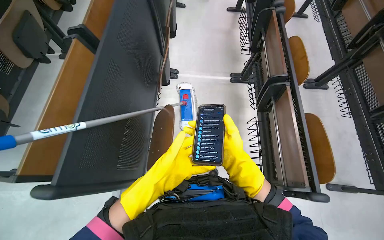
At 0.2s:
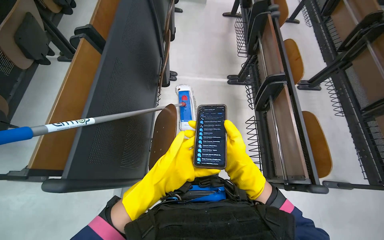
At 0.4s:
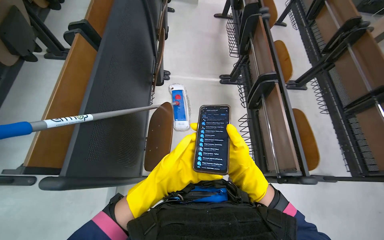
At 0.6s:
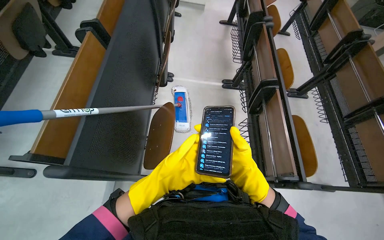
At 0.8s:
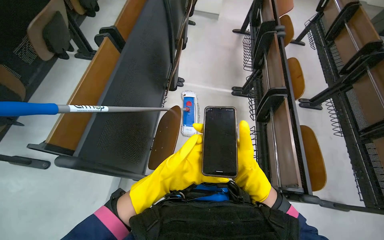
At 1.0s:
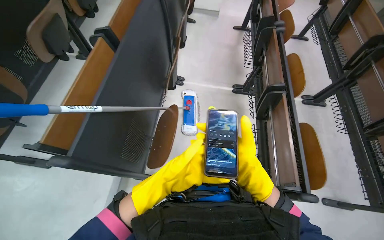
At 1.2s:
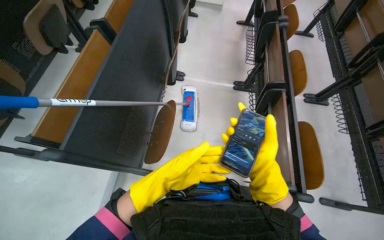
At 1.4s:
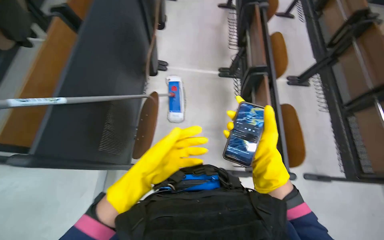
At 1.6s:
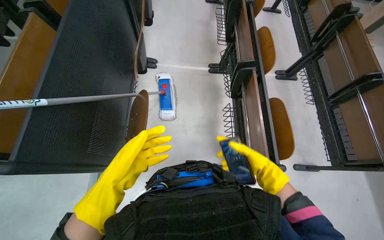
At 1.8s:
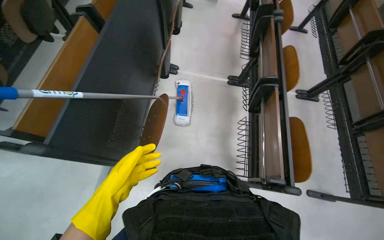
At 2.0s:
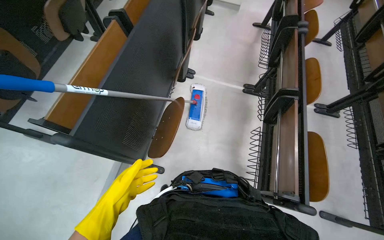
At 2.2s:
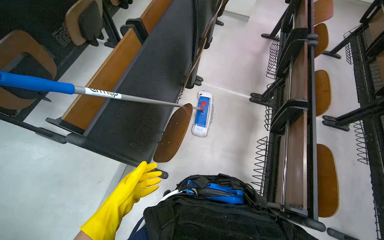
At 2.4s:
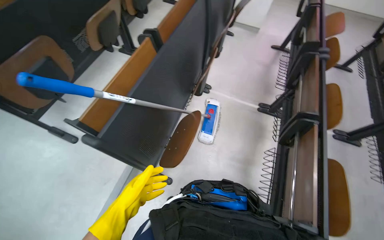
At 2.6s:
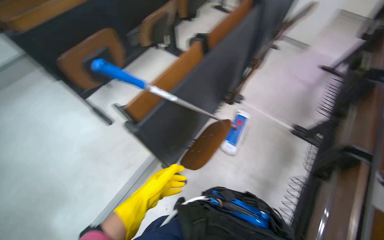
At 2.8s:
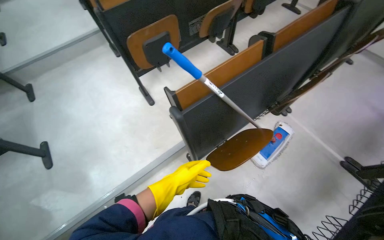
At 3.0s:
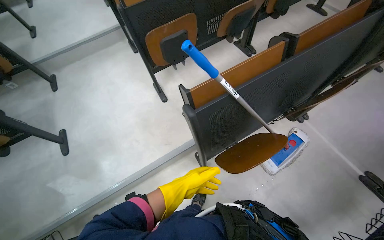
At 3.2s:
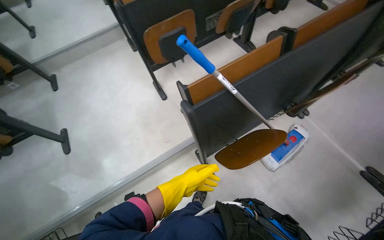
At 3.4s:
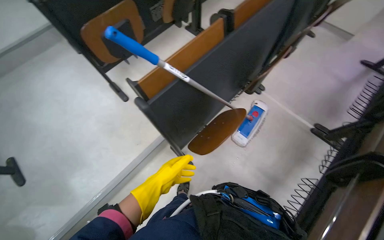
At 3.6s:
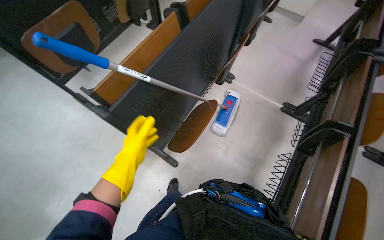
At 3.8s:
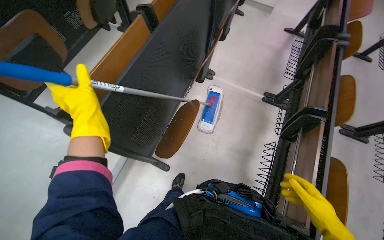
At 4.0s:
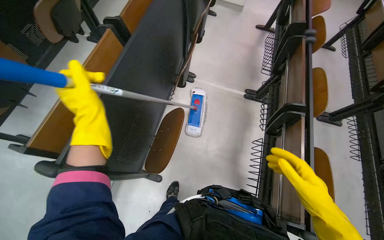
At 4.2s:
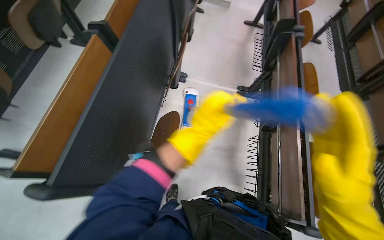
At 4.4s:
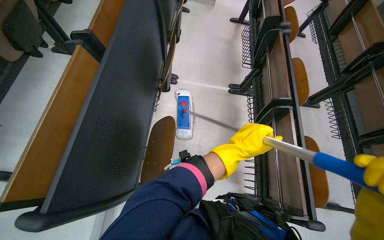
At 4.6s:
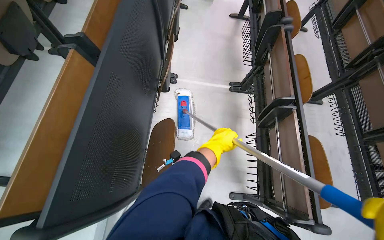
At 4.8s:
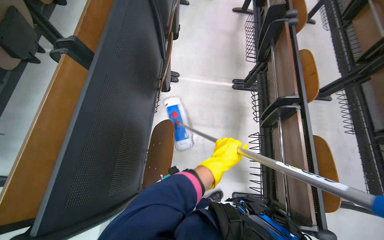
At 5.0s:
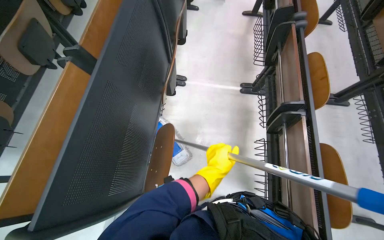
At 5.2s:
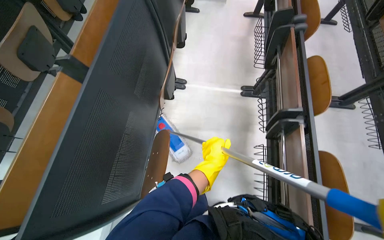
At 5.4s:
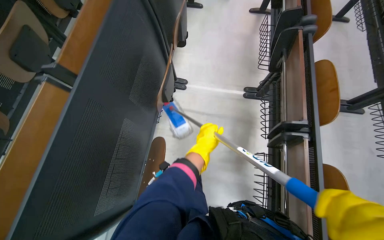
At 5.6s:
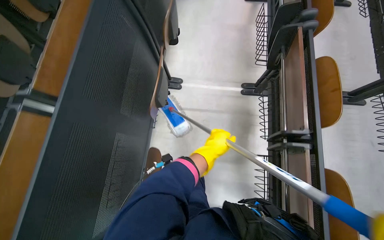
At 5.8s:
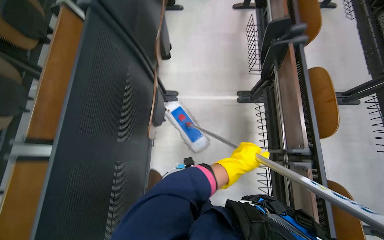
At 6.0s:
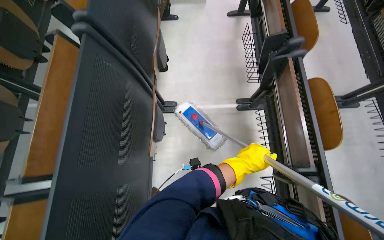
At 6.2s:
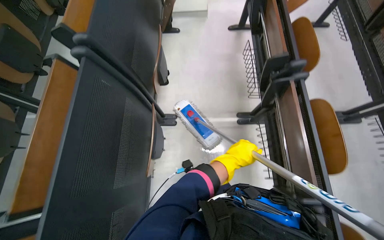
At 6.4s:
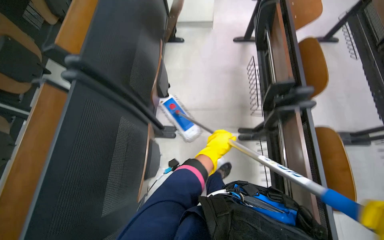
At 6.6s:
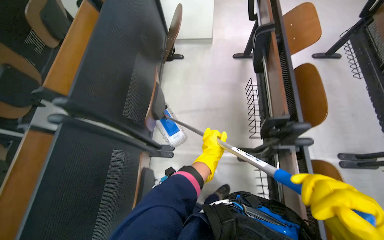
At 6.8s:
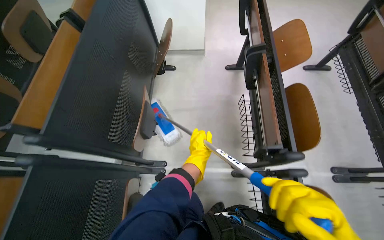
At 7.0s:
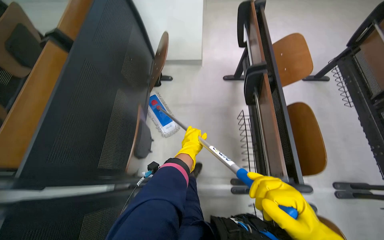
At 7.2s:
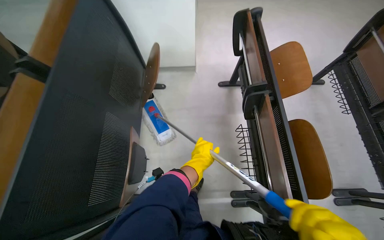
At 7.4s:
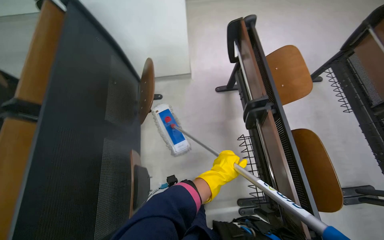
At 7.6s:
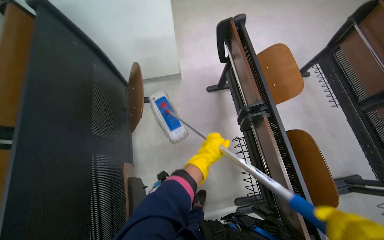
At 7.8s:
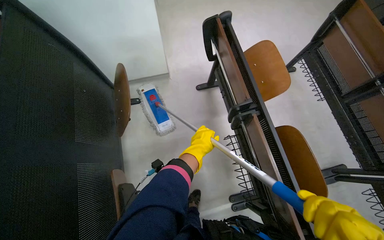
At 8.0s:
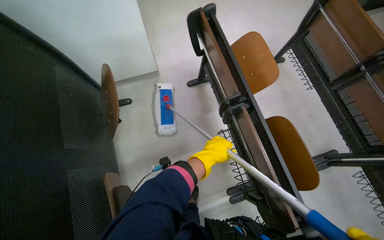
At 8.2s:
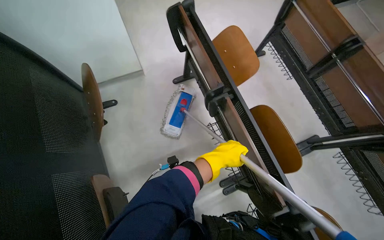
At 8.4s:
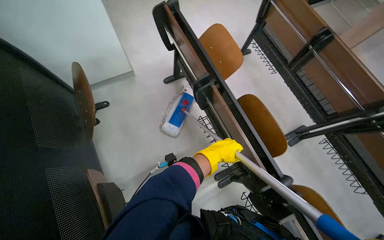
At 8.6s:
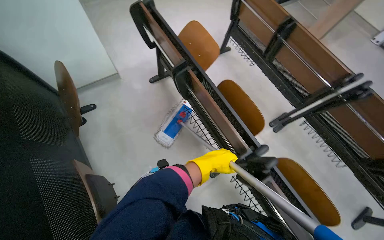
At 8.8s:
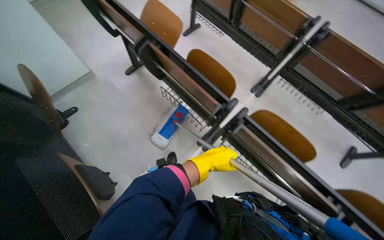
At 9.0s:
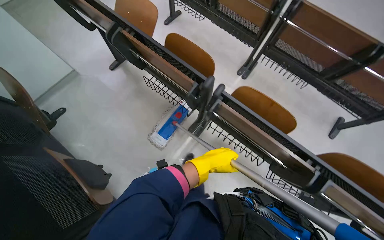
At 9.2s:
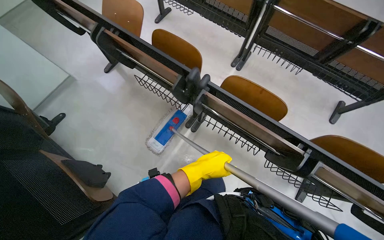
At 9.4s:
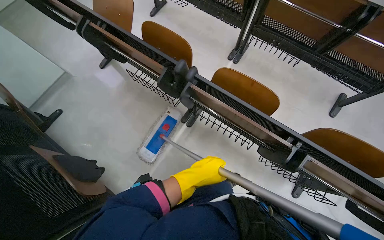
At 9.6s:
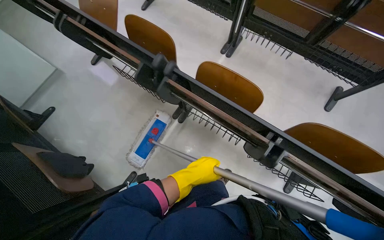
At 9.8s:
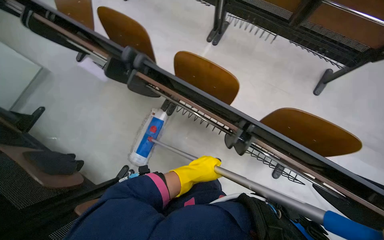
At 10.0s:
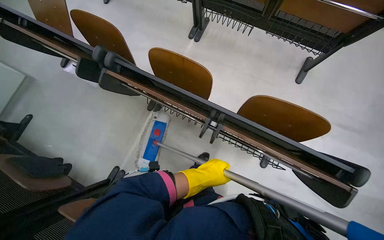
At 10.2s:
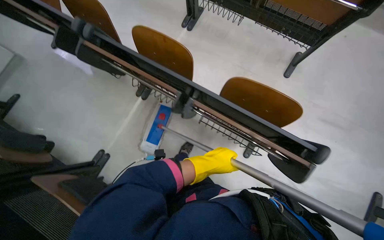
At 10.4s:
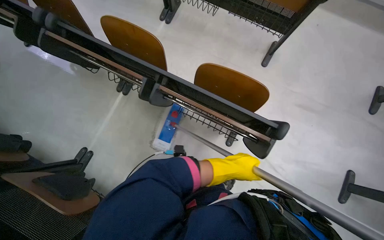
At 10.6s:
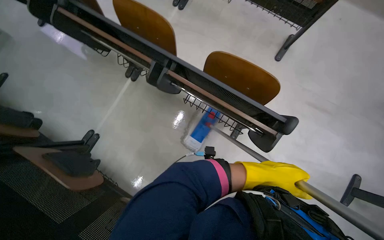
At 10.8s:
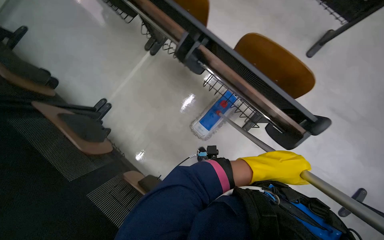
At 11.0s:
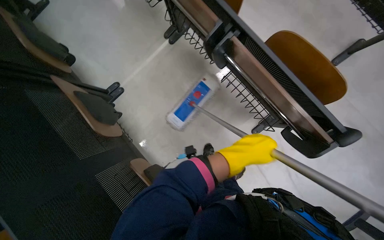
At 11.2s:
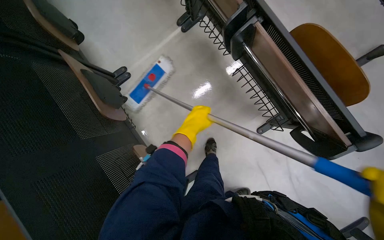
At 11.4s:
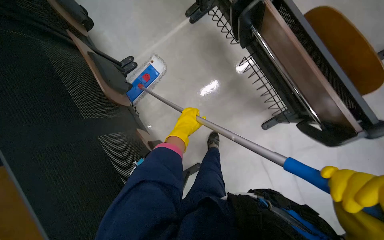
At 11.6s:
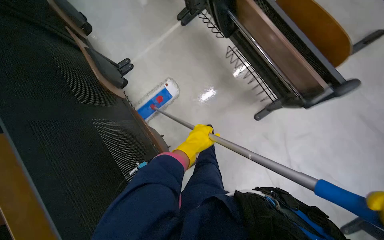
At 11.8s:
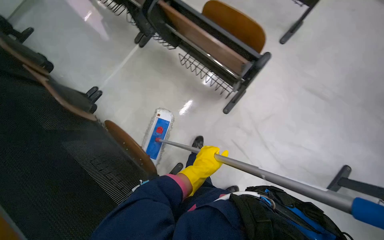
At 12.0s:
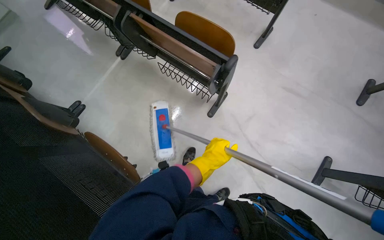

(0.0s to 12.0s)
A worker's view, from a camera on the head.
Job: mopping floor.
The whole recording: Mopping lecture hall floor. The worker mops the floor of the lecture hall with a long-handled mop.
0.0s - 1.6s: The right hand heads to the right, covering approximately 20 cm.
1.6s - 3.0s: The wearer's head swings some 60 degrees to the left.
3.0s - 4.4s: The wearer looks approximately 55 degrees further to the right.
4.4s - 6.0s: The wearer moves some 50 cm.
6.0s - 7.6s: The head travels approximately 90 cm.
7.6s - 9.0s: The head travels roughly 50 cm. The head turns to the right by approximately 40 degrees.
9.0s - 10.4s: The head travels to the right, roughly 70 cm.
10.4s - 12.0s: The camera is carried about 40 cm.

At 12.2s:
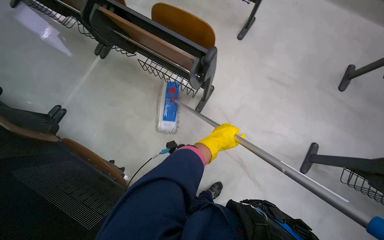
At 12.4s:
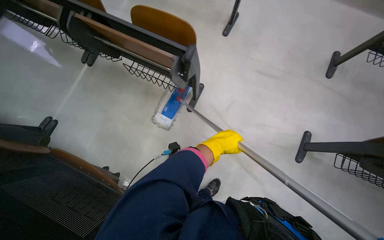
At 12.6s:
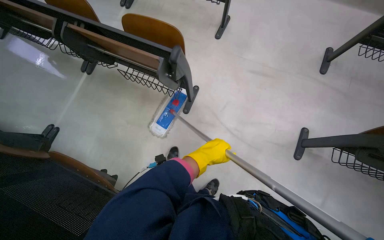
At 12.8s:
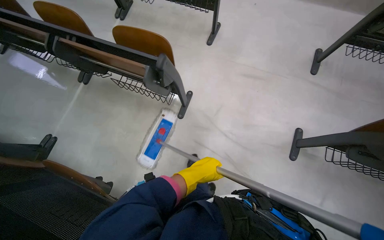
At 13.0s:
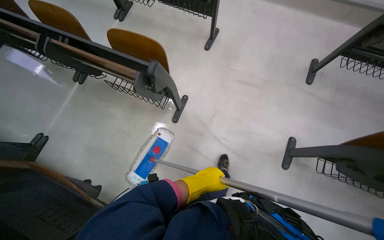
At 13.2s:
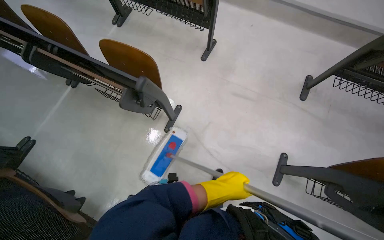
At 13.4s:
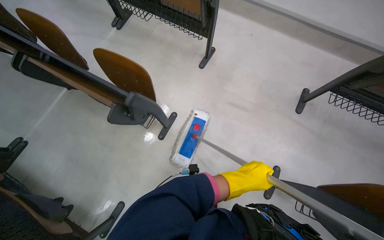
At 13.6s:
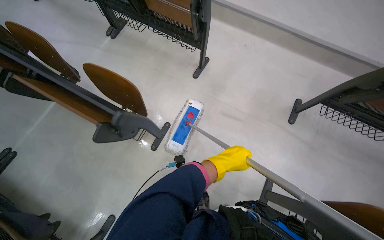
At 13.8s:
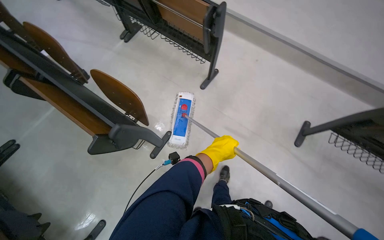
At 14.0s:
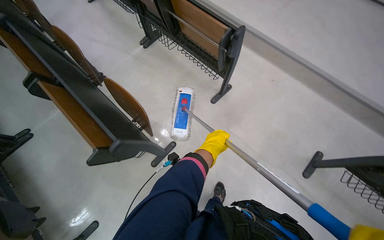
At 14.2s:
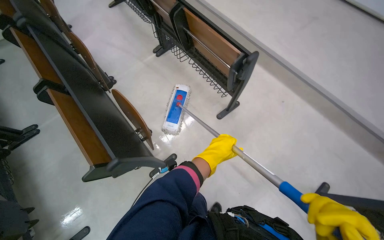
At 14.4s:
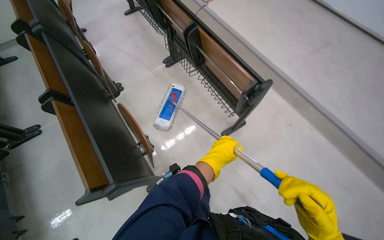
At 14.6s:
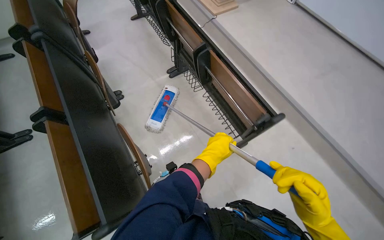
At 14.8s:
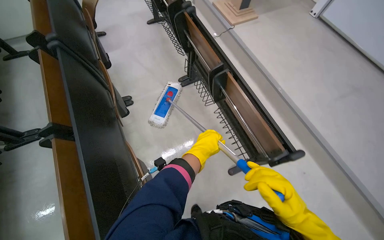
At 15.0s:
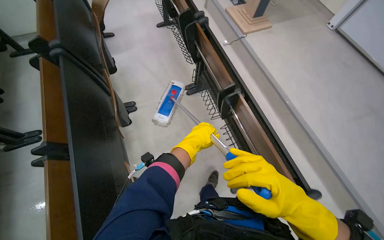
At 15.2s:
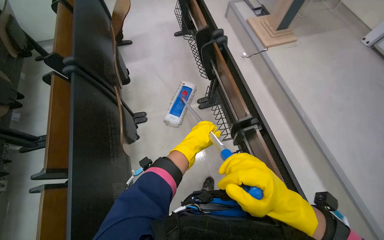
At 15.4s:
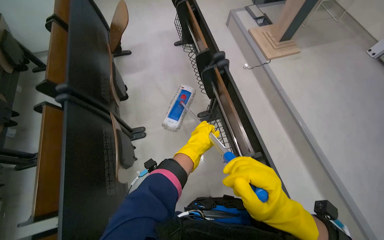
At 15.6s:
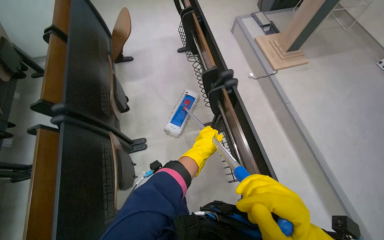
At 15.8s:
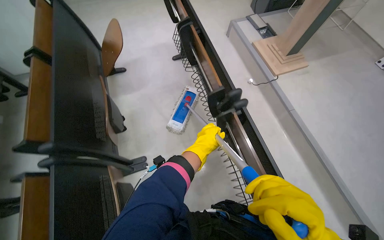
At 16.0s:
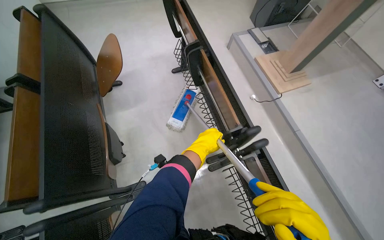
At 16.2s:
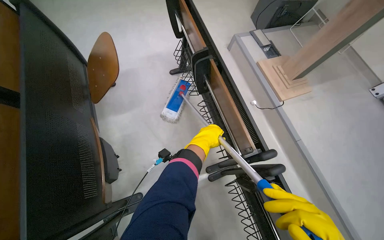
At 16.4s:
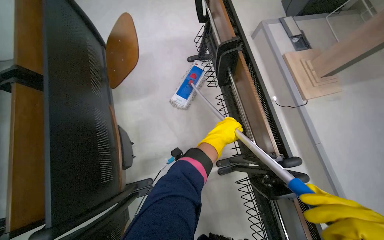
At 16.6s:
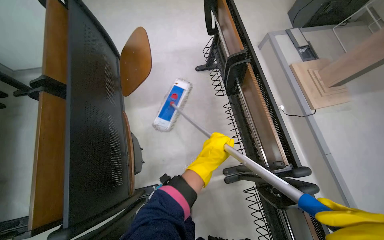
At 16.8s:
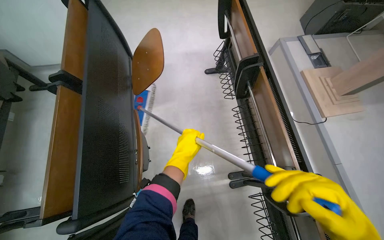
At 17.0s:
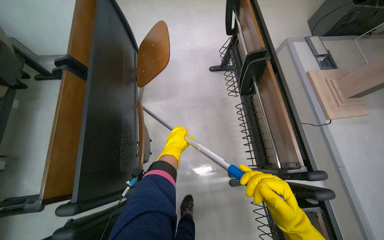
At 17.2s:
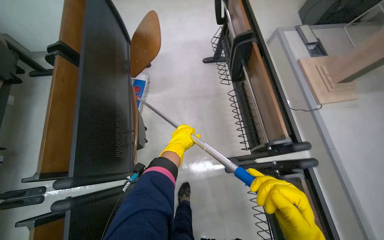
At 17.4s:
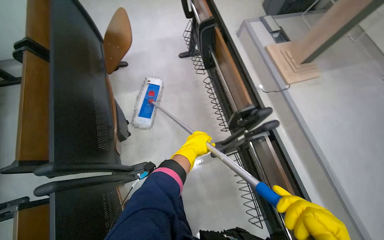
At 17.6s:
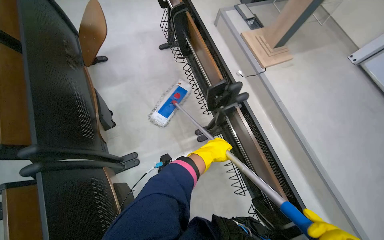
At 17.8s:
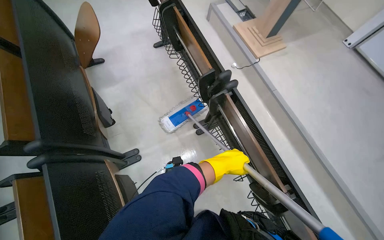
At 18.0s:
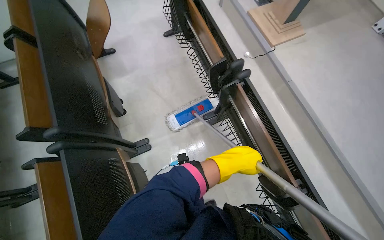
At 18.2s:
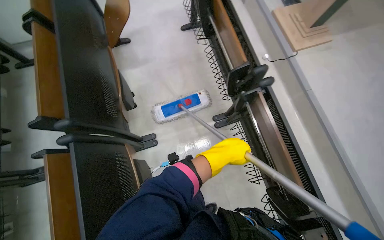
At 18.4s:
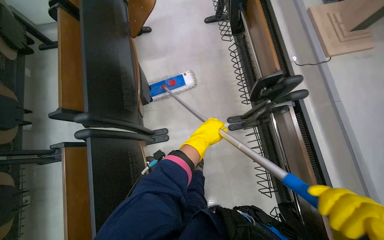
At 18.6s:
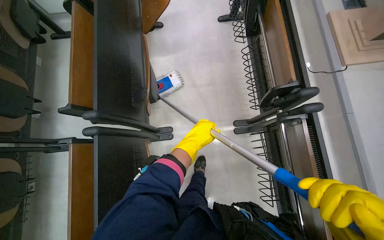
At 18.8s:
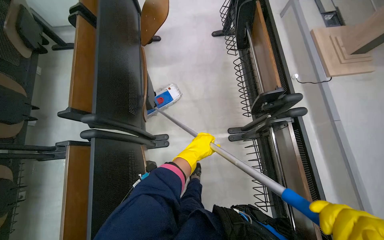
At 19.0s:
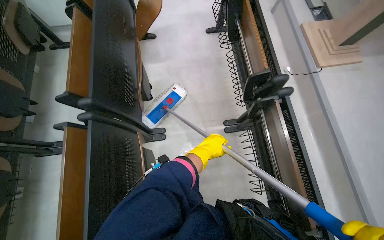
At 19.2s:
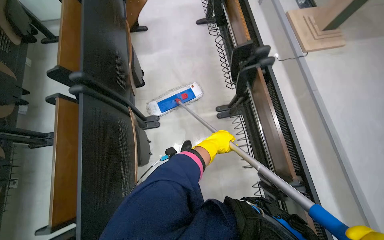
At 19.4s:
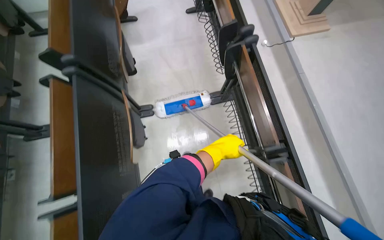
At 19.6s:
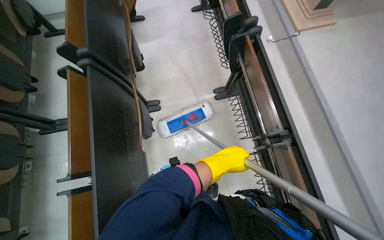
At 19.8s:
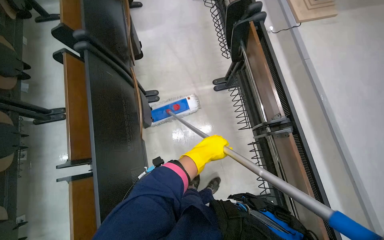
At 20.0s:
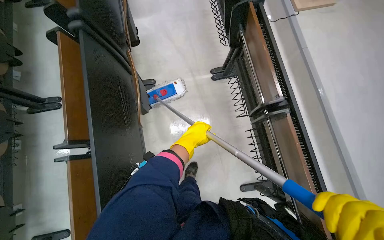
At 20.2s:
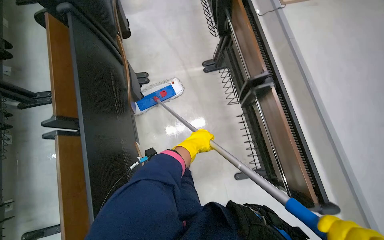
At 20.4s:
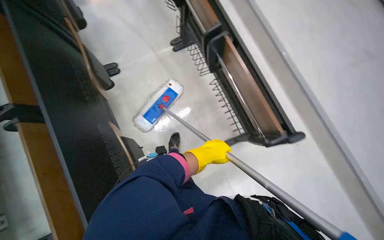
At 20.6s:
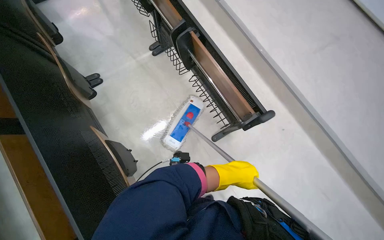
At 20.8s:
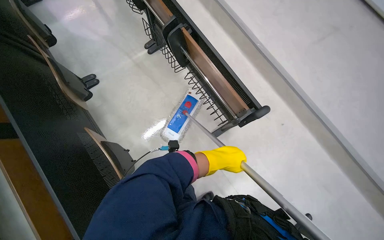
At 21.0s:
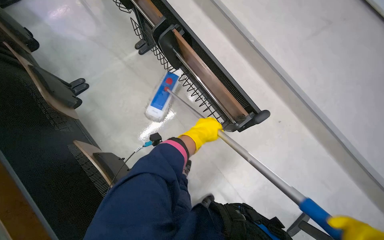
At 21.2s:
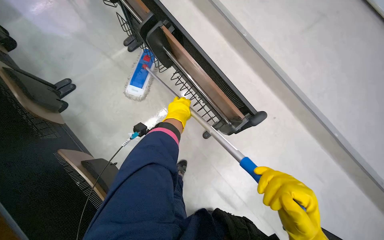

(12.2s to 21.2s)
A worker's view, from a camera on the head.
Job: mopping floor.
The whole recording: Mopping lecture hall floor. The worker mops the floor of the lecture hall with a long-handled mop.
12.2s - 13.8s: The camera travels approximately 50 cm.
13.8s - 15.2s: The wearer moves roughly 80 cm. The head turns to the left by some 40 degrees.
15.2s - 16.6s: The head travels about 90 cm.
16.6s - 18.2s: The head travels approximately 40 cm.
18.2s - 19.8s: The left hand goes left and right, roughly 10 cm each way, reversing 2 times.
19.8s - 21.2s: The camera is carried some 40 cm. The head turns to the right by about 30 degrees.
